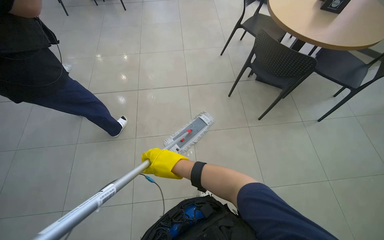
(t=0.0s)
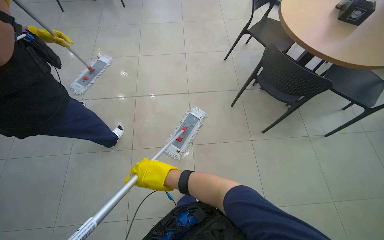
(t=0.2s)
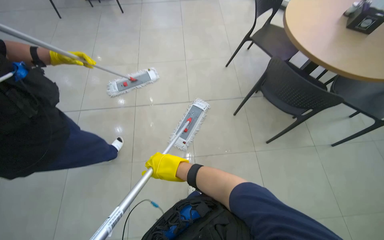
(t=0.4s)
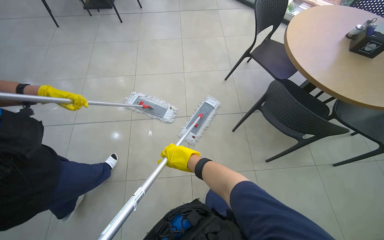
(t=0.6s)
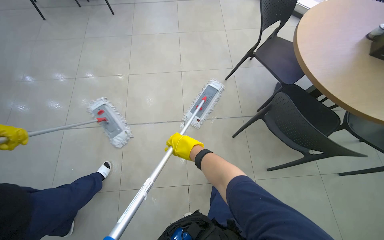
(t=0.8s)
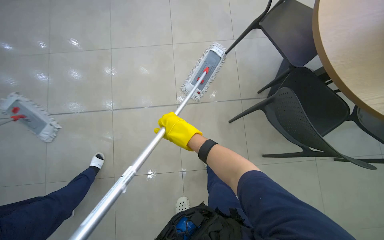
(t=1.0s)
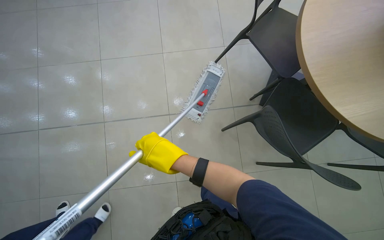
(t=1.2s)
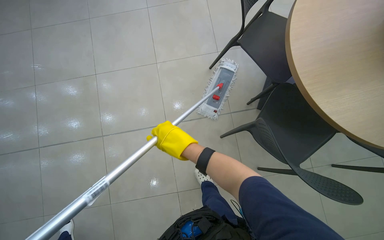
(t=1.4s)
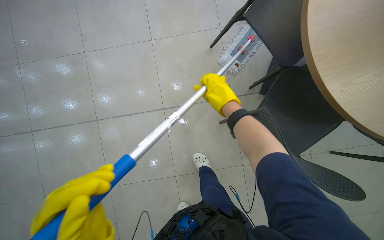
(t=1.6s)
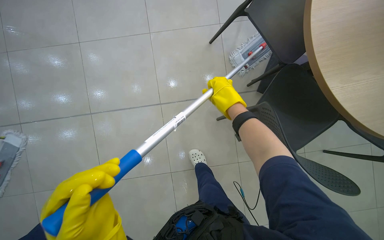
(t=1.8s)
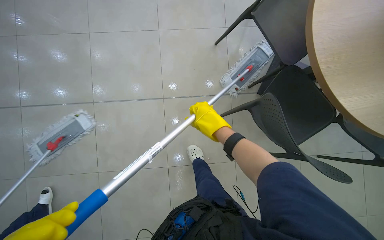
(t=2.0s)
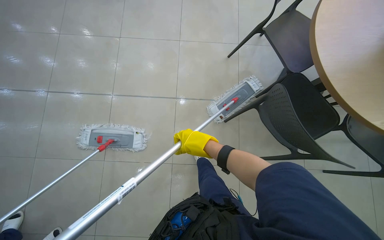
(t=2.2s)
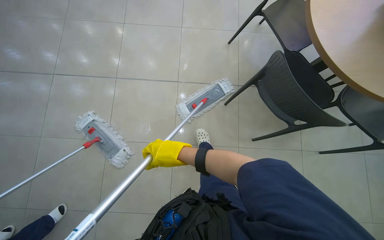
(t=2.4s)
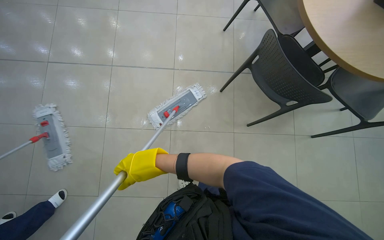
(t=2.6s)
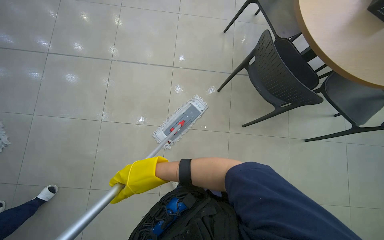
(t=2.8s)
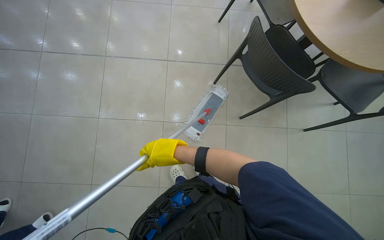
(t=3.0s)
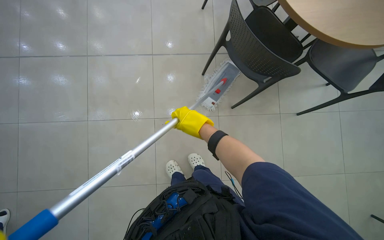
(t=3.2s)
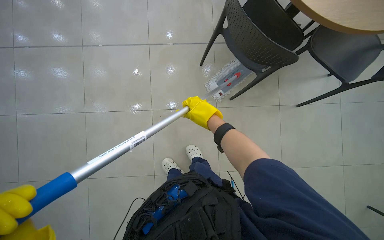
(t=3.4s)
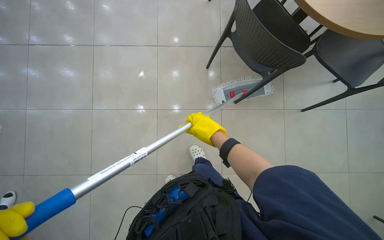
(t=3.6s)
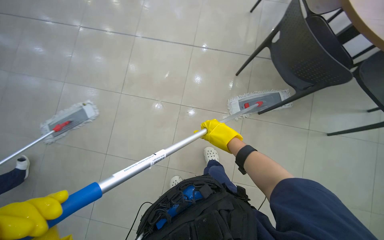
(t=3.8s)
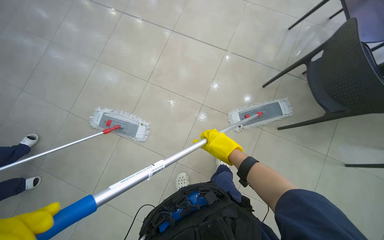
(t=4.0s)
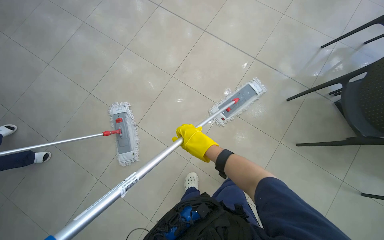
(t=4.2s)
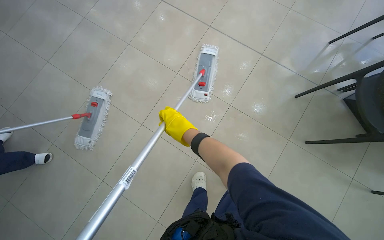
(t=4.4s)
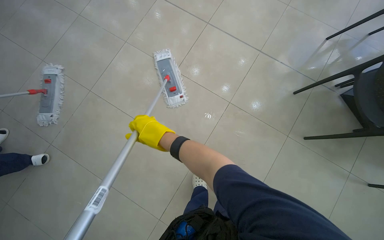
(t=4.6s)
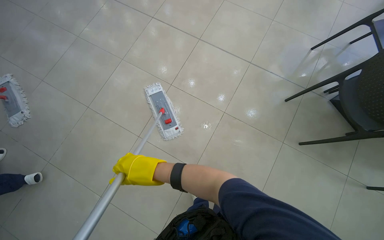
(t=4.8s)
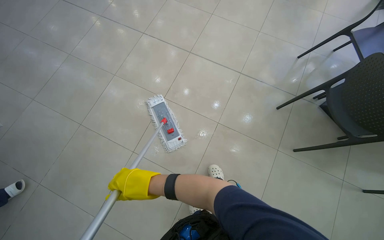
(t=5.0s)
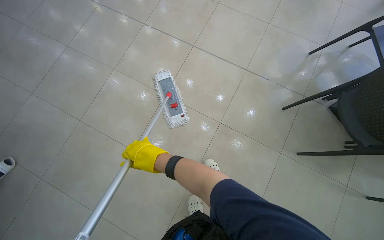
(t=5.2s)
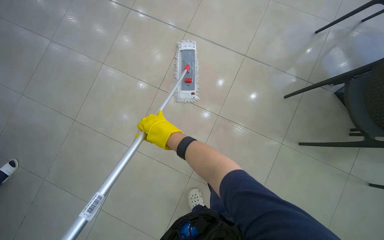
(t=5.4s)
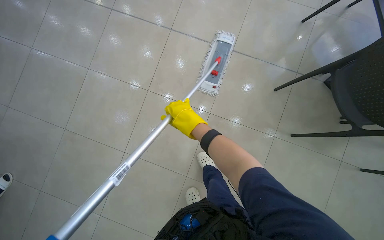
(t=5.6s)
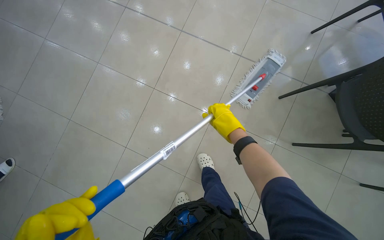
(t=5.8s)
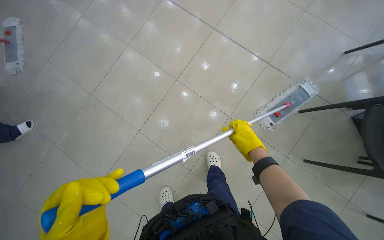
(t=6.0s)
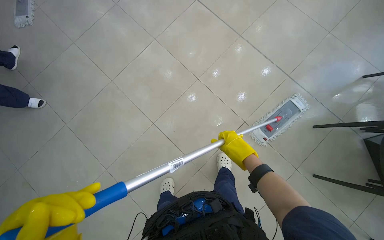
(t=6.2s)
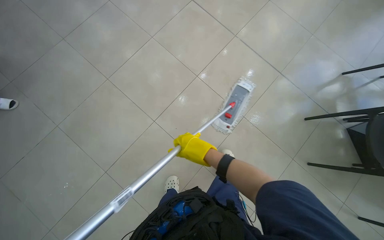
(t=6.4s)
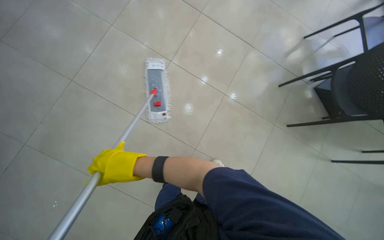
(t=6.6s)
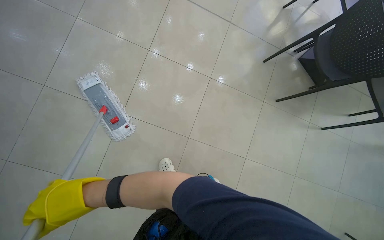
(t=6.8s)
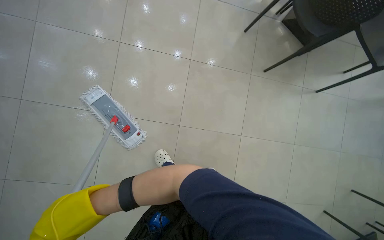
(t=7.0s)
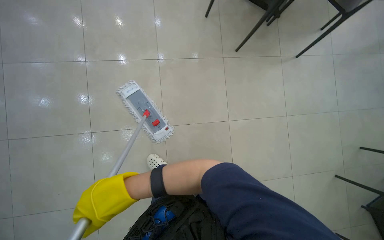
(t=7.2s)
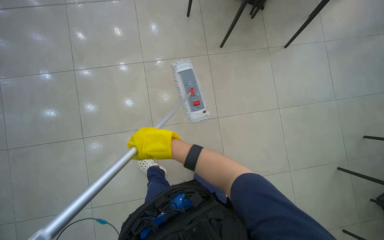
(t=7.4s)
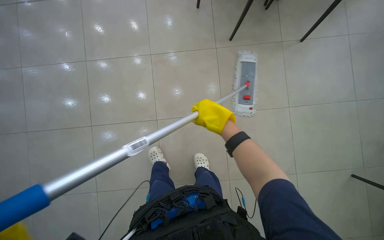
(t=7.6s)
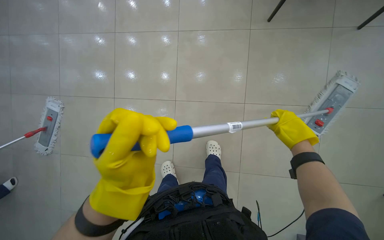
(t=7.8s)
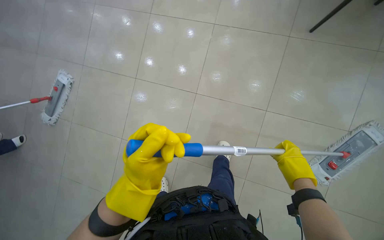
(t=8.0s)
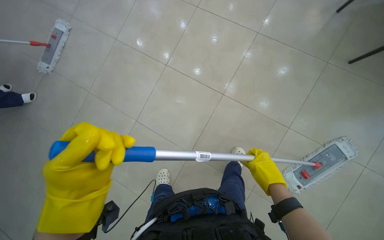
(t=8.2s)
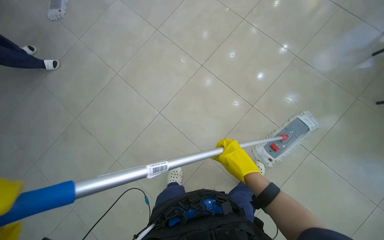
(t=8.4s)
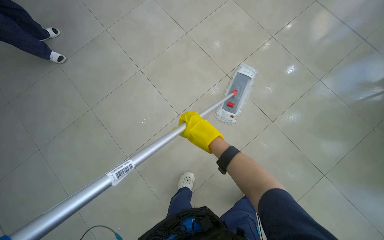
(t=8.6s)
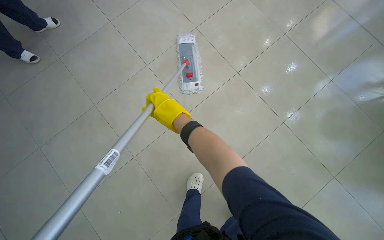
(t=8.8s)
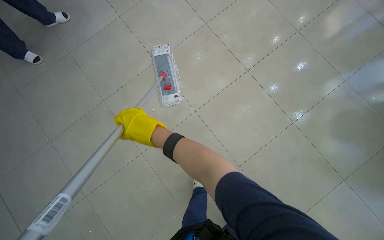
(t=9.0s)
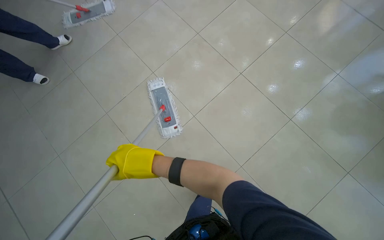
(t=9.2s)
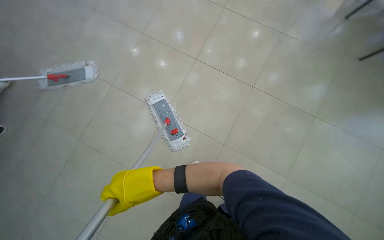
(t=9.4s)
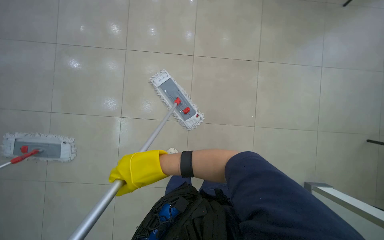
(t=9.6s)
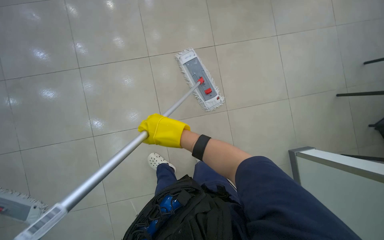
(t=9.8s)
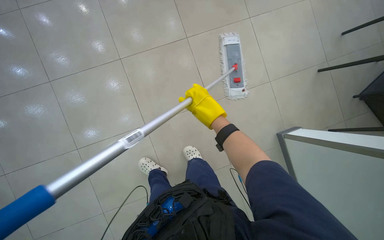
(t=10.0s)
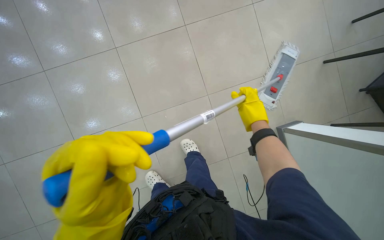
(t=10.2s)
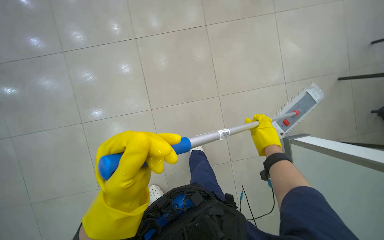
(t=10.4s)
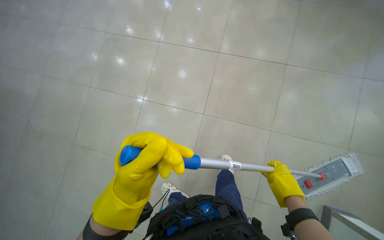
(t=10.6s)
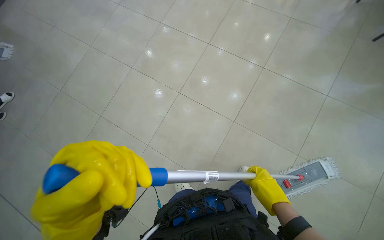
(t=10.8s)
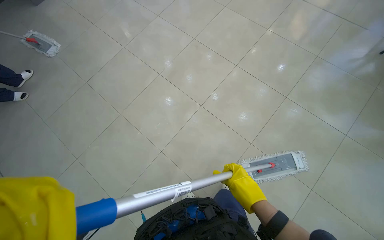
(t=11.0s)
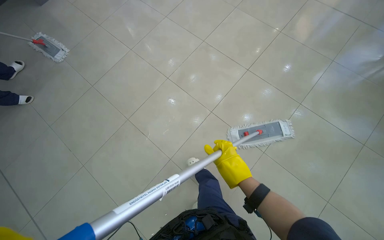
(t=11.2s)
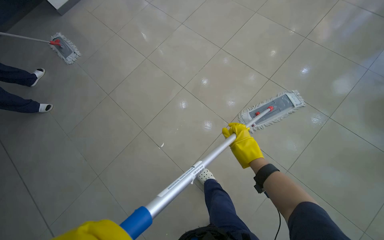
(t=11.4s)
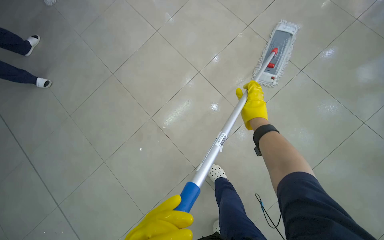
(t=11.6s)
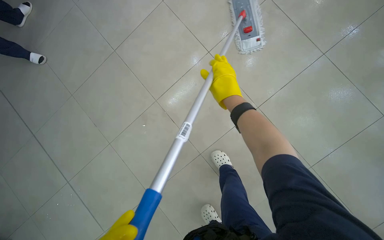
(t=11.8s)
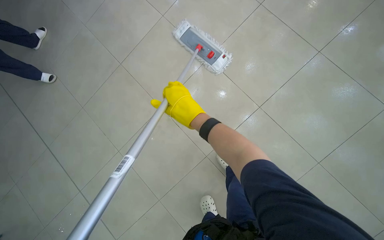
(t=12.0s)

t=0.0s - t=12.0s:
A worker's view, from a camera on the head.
Job: mopping floor.
The whole recording: Mopping floor. The worker mops the floor, including inside the elevator, and rinses the mop head in the bucket.
t=3.0s - t=4.4s: The right hand moves approximately 15 cm to the right and comes back.
t=6.0s - t=7.6s: The head rotates some 40 degrees to the right. The wearer looks about 15 degrees further downward.
t=7.6s - t=9.0s: The right hand goes approximately 15 cm to the left.
t=9.0s - t=10.4s: The right hand is displaced to the right by about 40 cm.
t=10.4s - t=12.0s: The right hand goes approximately 20 cm to the left, and reaches some 10 cm down the picture, then returns.

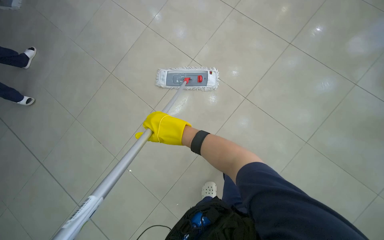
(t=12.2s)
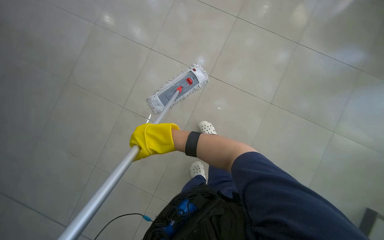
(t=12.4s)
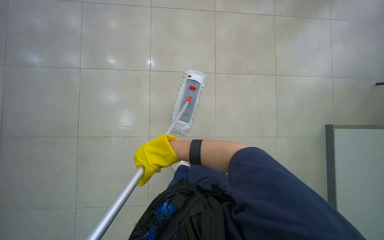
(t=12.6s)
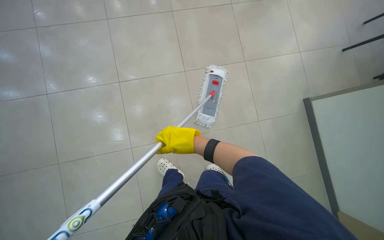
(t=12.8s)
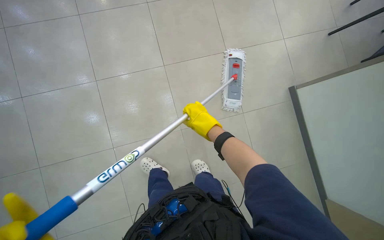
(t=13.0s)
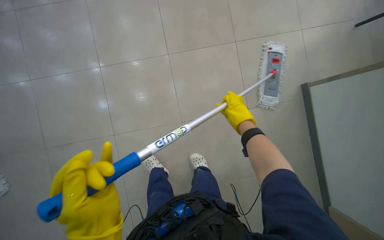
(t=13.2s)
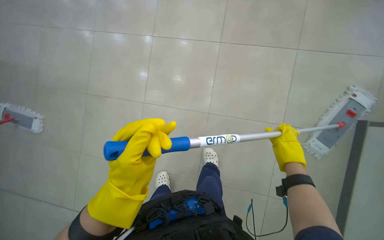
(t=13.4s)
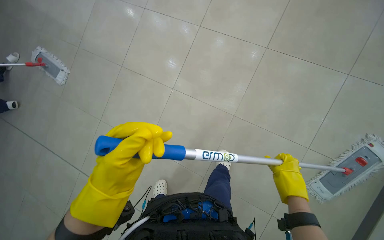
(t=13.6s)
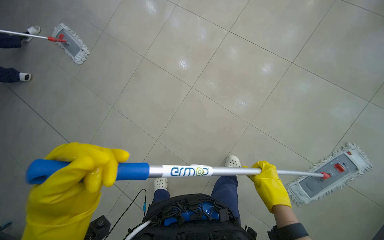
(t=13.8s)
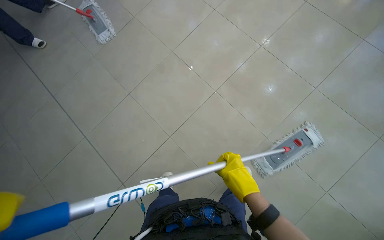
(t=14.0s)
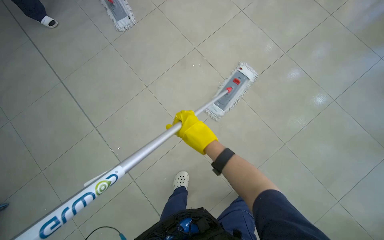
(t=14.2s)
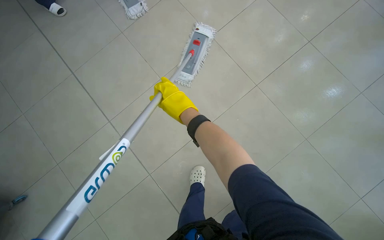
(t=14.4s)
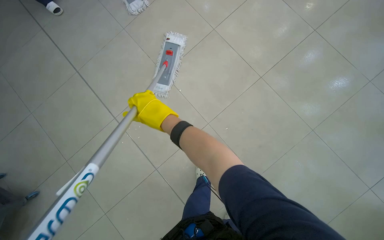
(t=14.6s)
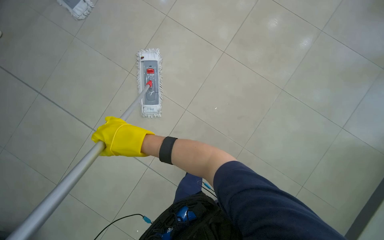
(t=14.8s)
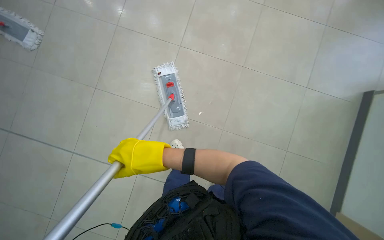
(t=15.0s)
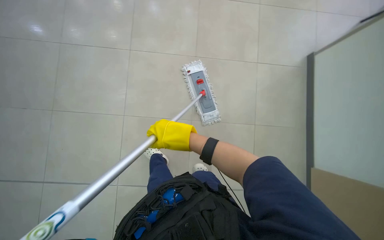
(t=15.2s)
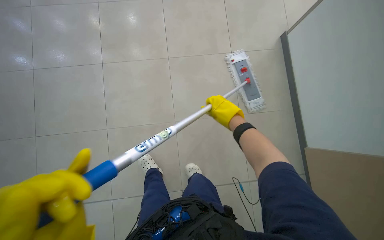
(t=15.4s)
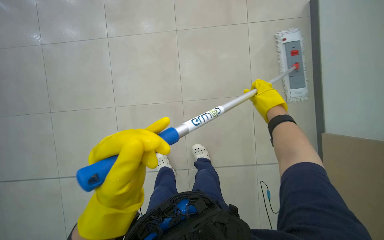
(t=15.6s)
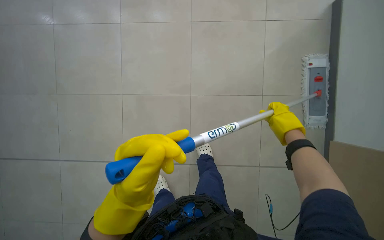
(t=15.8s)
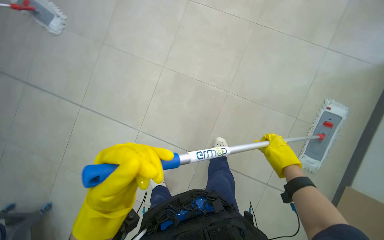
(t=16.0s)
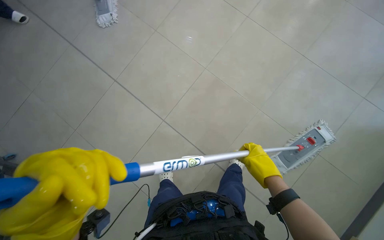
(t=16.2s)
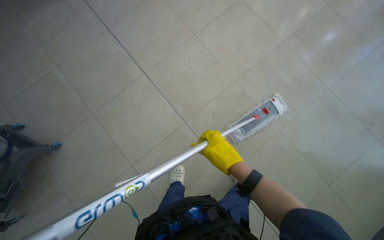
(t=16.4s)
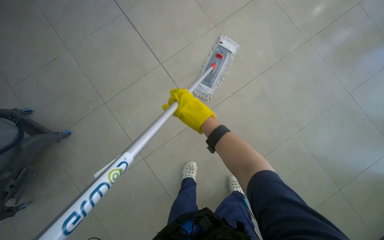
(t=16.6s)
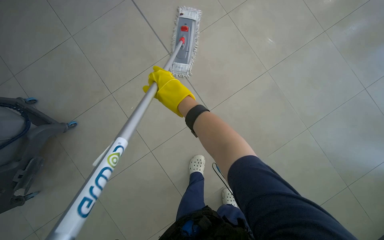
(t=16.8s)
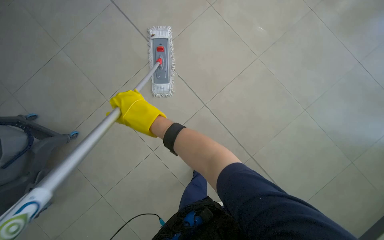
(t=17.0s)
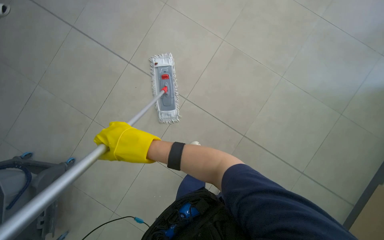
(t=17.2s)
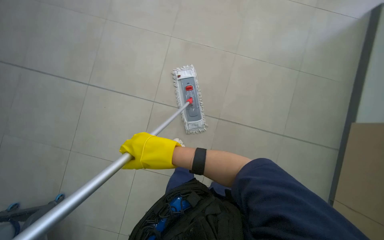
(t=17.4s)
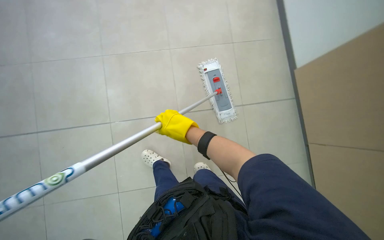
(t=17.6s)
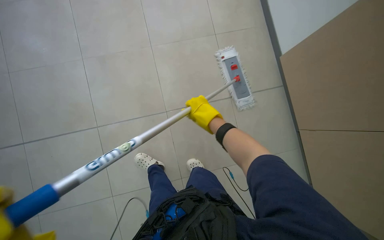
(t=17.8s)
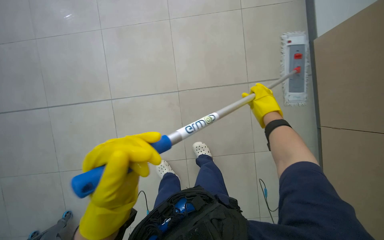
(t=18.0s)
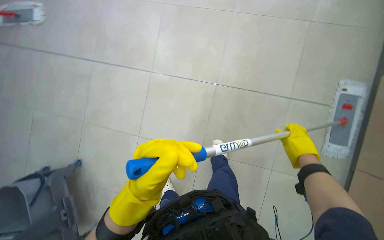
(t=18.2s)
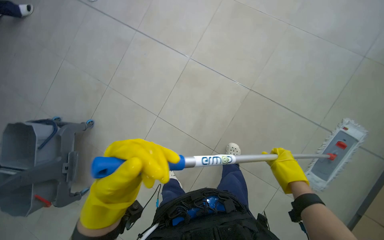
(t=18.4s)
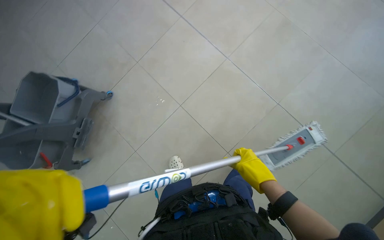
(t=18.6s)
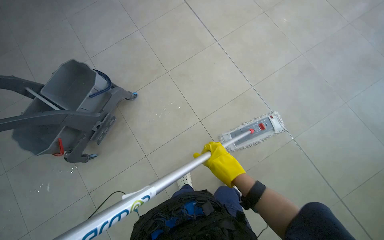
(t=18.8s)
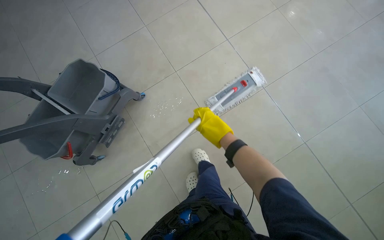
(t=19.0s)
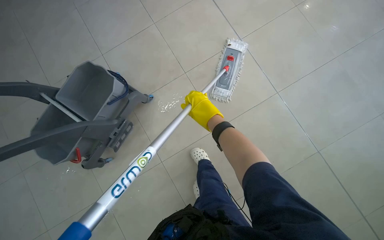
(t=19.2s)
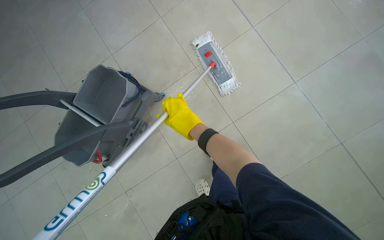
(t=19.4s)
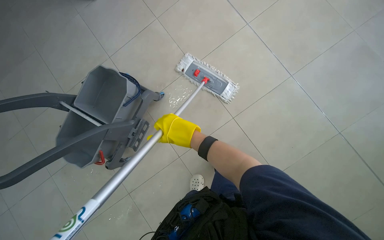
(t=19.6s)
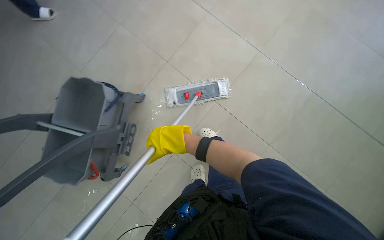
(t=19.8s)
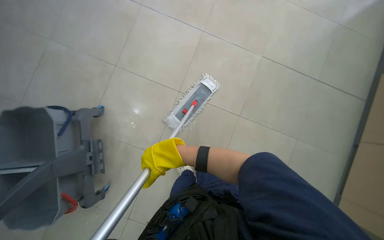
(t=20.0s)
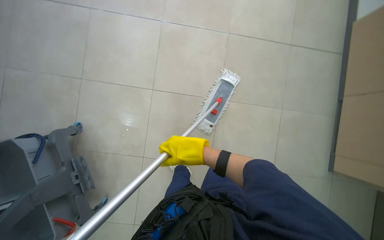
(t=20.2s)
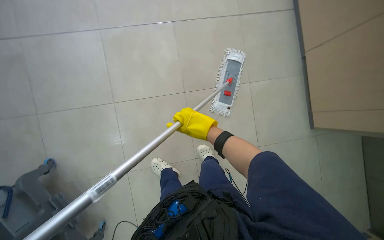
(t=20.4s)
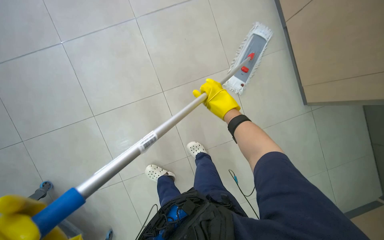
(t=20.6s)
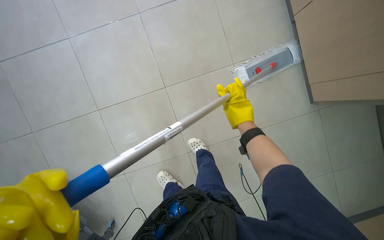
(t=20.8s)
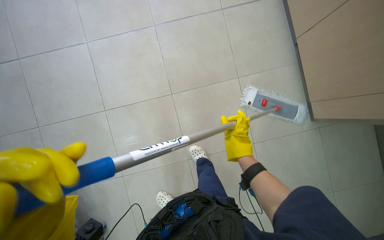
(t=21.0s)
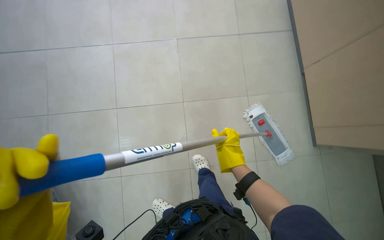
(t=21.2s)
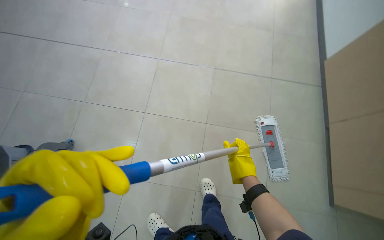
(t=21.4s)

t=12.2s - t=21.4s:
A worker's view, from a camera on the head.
Job: mopping floor.
The whole recording: Mopping floor. The worker mops the floor, including inside the elevator, and rinses the mop head in the bucket.
t=13.8s - t=15.2s: The head travels to the left, approximately 50 cm. The camera is aimed about 20 degrees further to the left.
t=18.4s - t=19.8s: The head travels approximately 40 cm.
